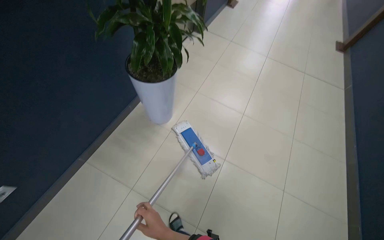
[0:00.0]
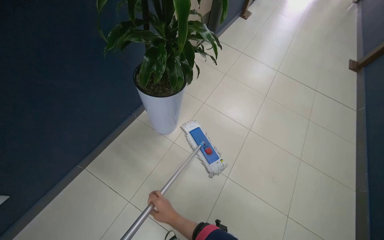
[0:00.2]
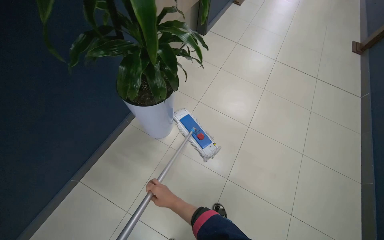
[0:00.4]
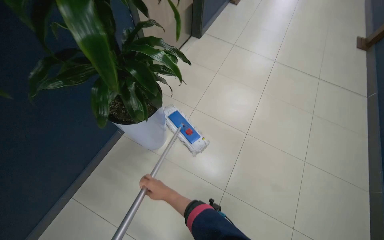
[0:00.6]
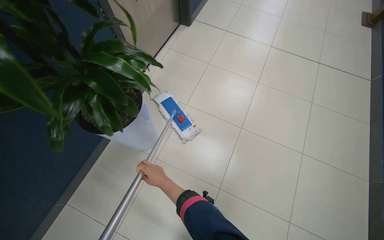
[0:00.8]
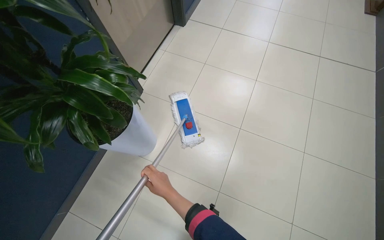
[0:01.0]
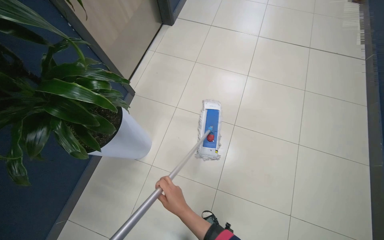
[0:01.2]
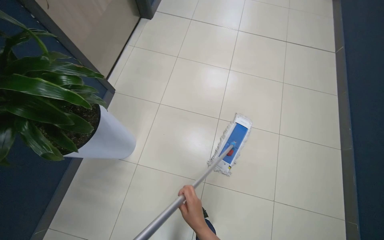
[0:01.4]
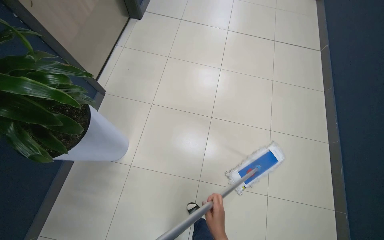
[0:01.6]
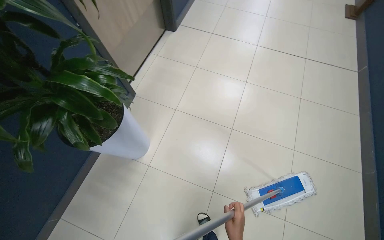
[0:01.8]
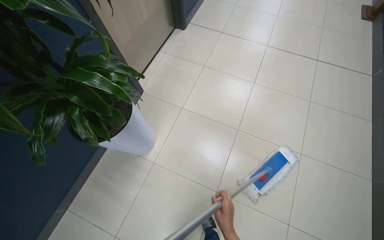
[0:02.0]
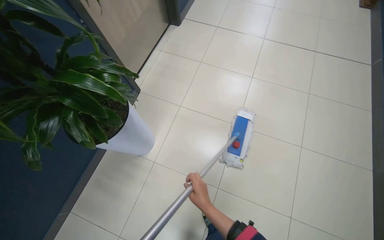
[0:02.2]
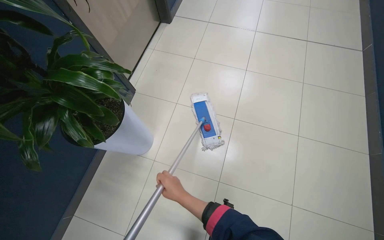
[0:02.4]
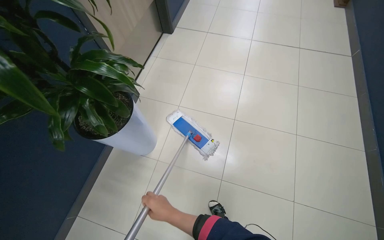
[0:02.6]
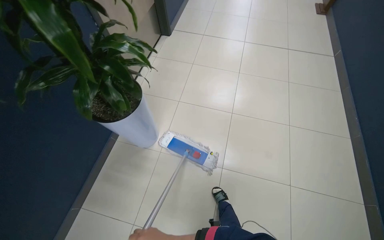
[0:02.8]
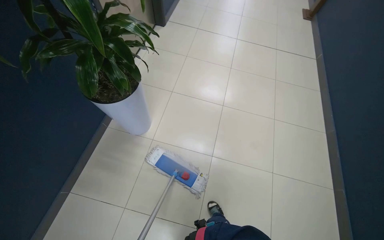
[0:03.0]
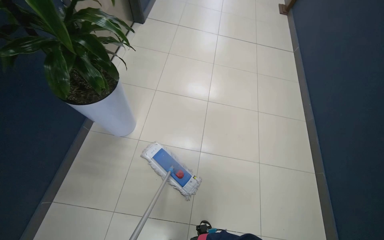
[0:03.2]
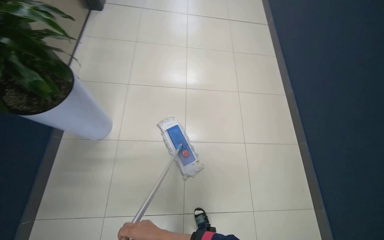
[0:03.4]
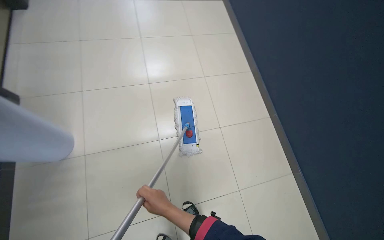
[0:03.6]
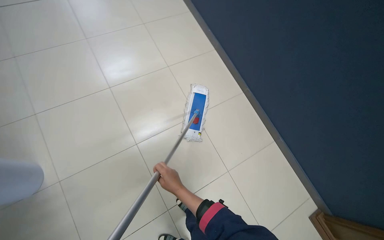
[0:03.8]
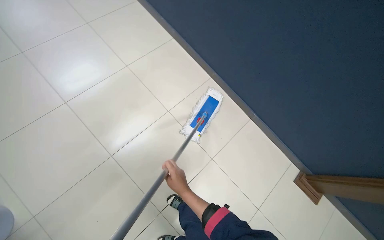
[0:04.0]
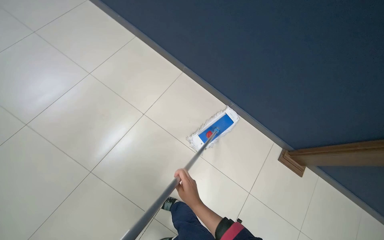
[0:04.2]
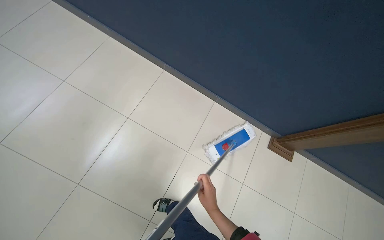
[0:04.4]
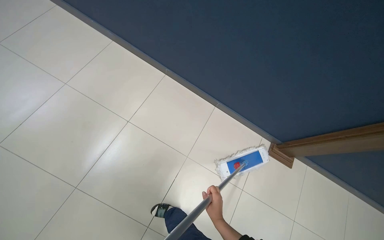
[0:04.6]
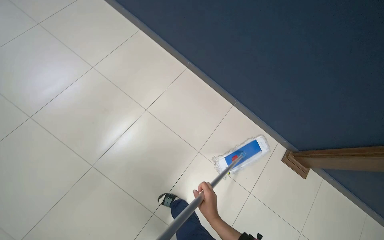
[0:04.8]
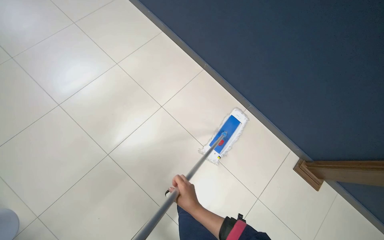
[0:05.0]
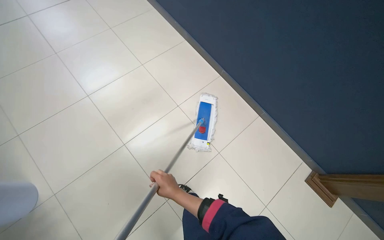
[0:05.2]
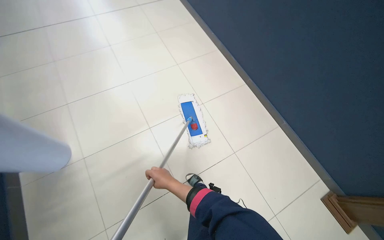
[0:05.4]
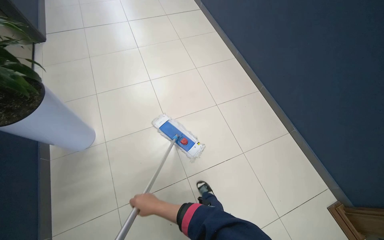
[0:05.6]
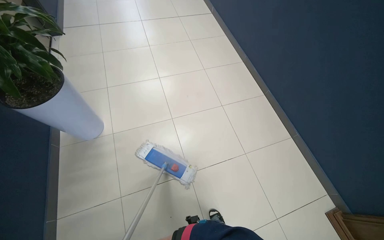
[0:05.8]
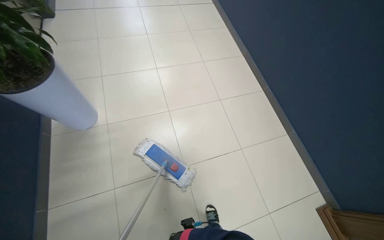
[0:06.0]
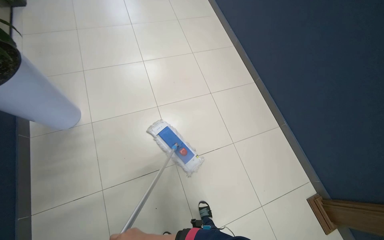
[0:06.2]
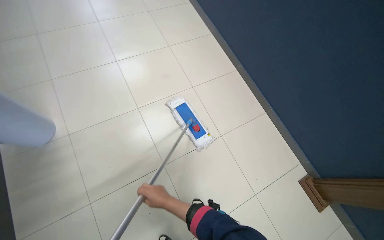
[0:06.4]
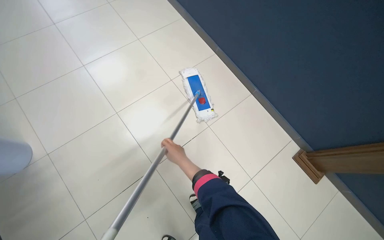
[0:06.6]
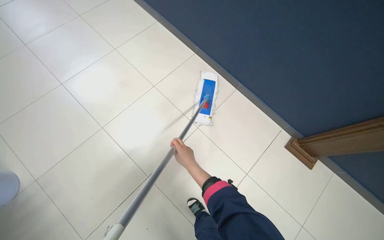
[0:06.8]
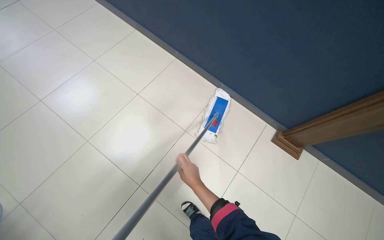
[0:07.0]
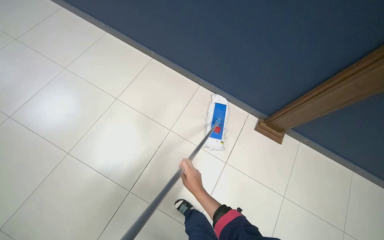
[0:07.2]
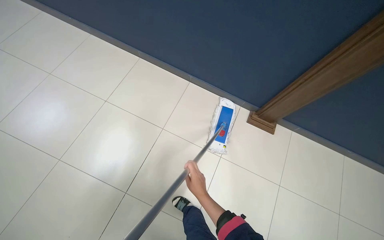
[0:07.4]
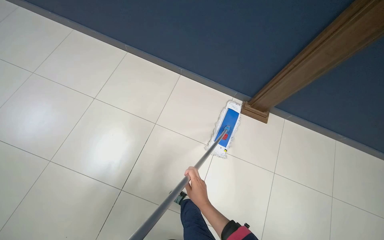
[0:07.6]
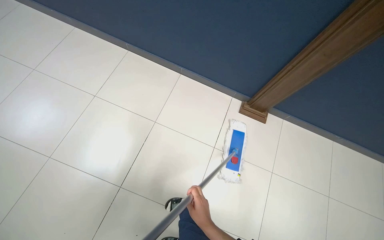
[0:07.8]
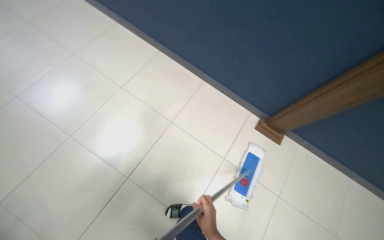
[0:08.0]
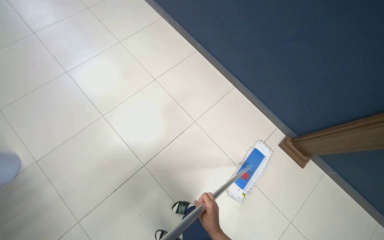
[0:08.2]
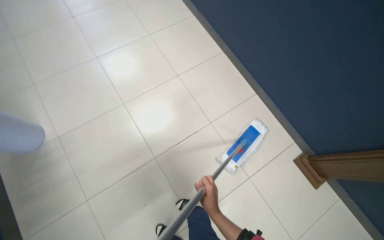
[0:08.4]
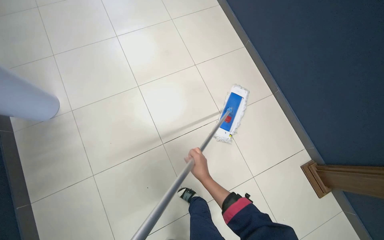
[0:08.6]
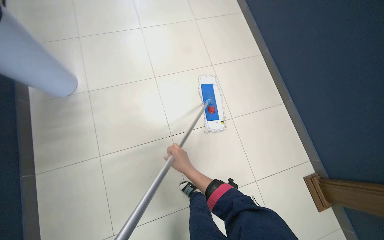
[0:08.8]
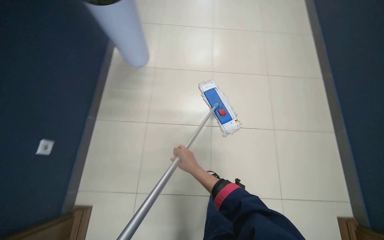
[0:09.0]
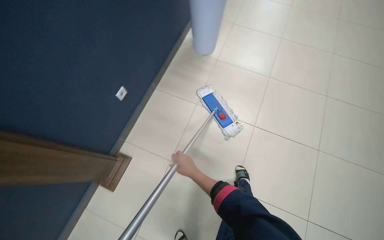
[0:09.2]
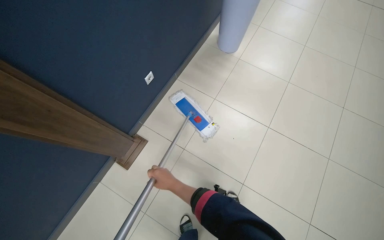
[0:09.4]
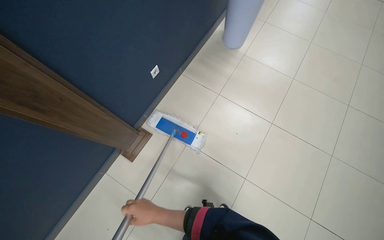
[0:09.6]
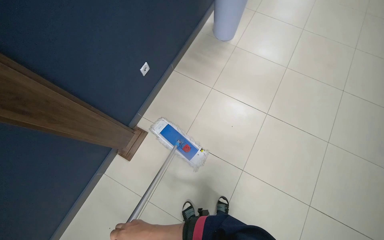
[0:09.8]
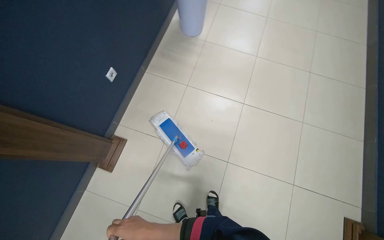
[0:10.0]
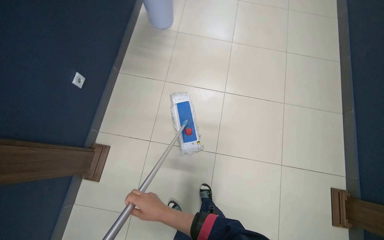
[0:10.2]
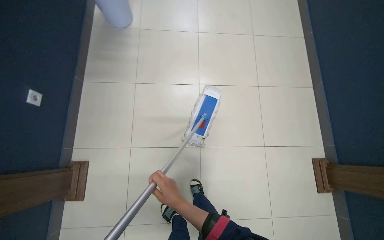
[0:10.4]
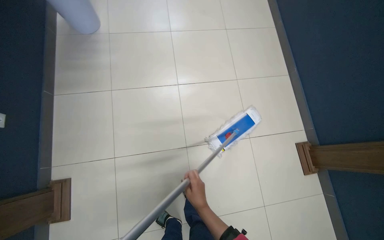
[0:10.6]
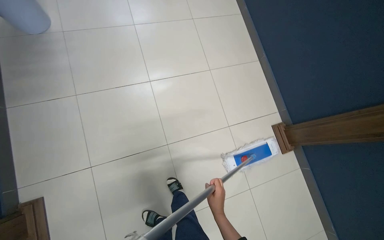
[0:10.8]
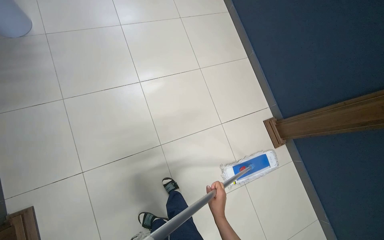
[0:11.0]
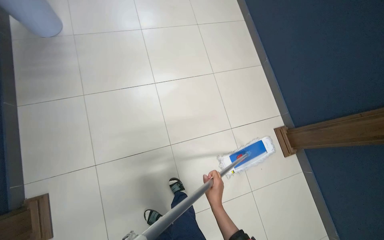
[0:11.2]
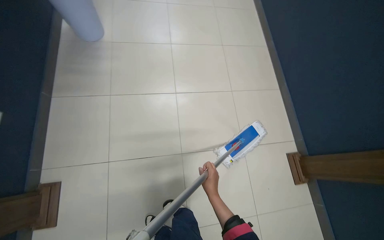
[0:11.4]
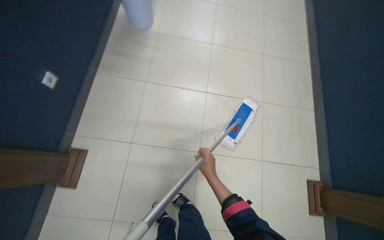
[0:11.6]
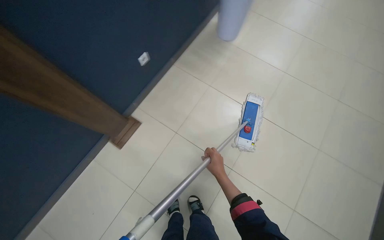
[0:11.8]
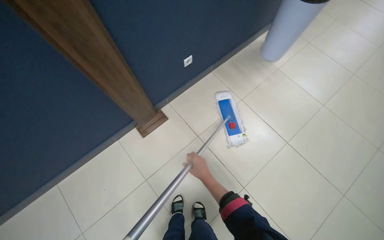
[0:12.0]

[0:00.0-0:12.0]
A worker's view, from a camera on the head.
Job: mopping floor.
The whole recording: Mopping hallway floor. The worker mops the tiled floor in the hallway.
0:00.0 to 0:01.6: The camera travels roughly 40 cm.
0:01.6 to 0:03.0: The camera travels some 40 cm.
0:03.0 to 0:04.4: The head rotates about 50 degrees to the right. The view tips downward by some 15 degrees.
0:04.4 to 0:06.0: The camera travels about 1.5 m. The head turns to the left by some 40 degrees.
0:06.0 to 0:07.6: The head turns to the right by about 40 degrees.
0:10.4 to 0:12.0: The head turns to the left by about 50 degrees. The wearer looks roughly 15 degrees further upward.

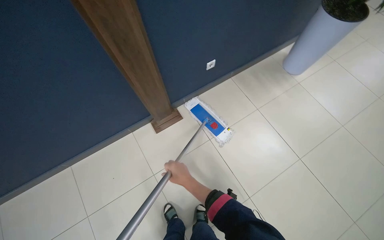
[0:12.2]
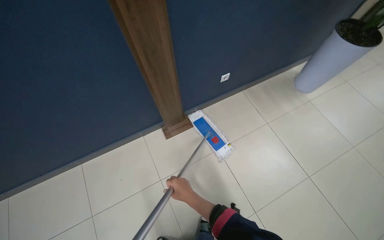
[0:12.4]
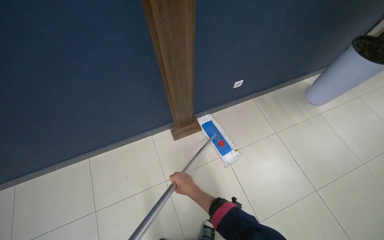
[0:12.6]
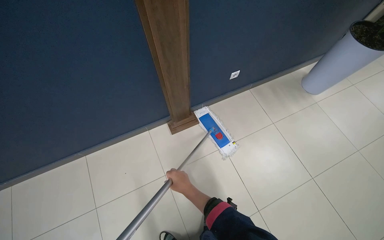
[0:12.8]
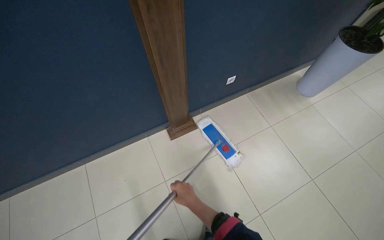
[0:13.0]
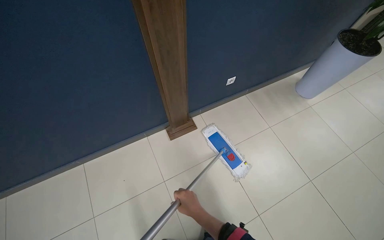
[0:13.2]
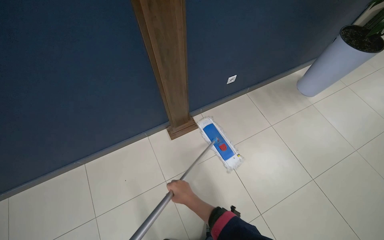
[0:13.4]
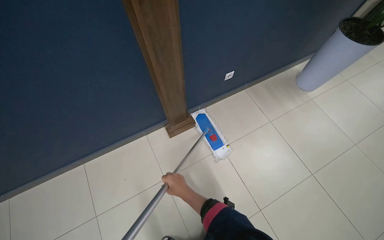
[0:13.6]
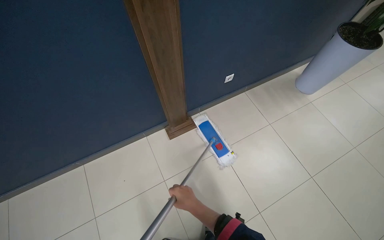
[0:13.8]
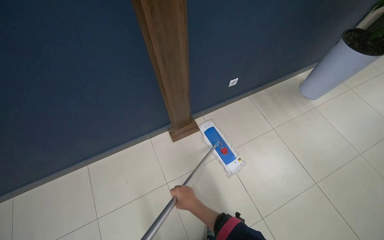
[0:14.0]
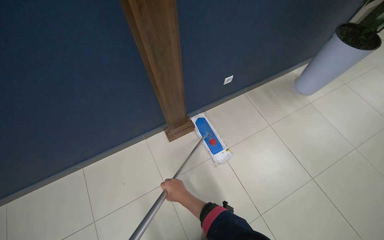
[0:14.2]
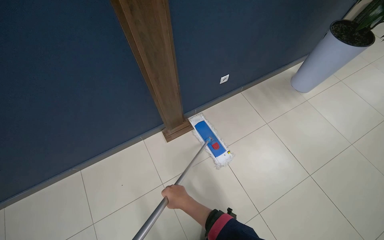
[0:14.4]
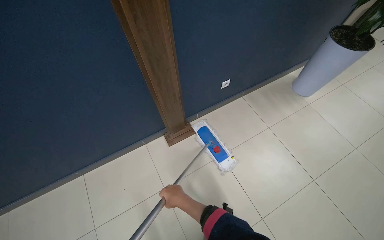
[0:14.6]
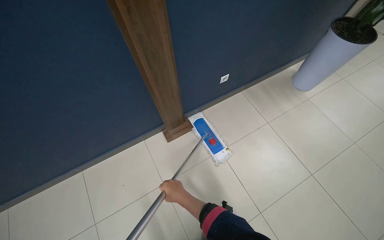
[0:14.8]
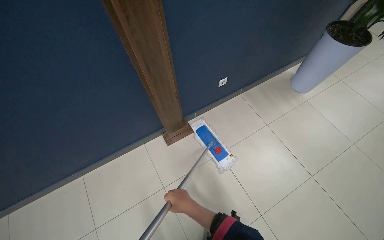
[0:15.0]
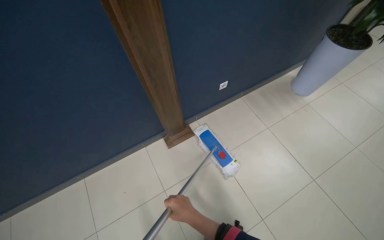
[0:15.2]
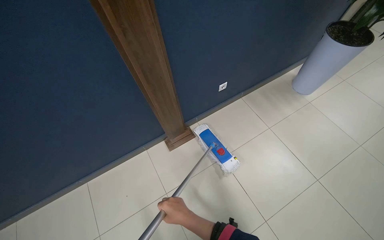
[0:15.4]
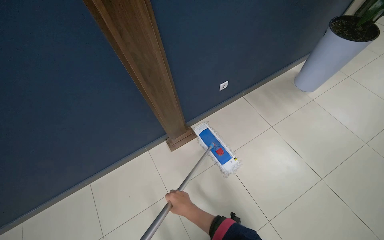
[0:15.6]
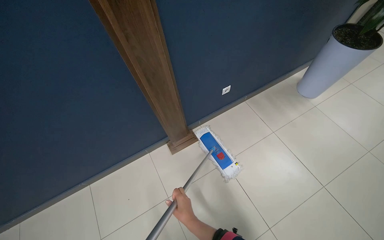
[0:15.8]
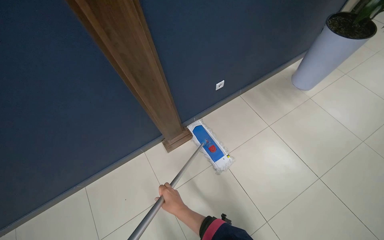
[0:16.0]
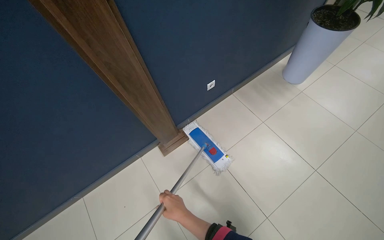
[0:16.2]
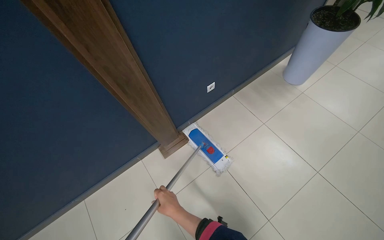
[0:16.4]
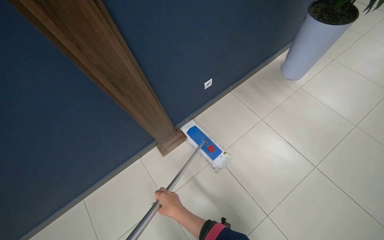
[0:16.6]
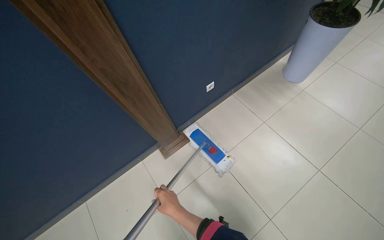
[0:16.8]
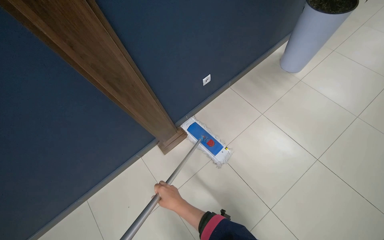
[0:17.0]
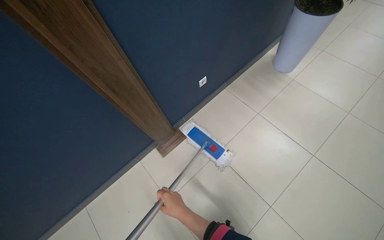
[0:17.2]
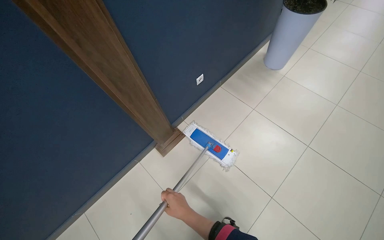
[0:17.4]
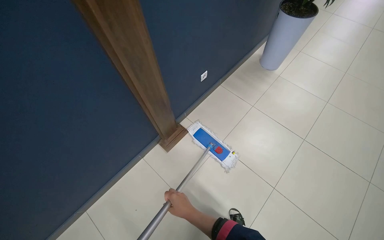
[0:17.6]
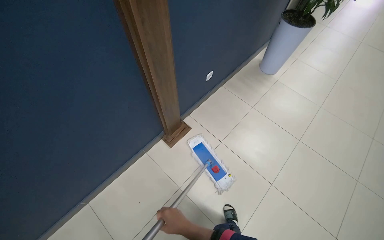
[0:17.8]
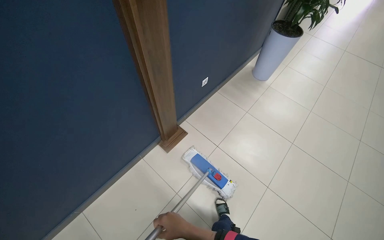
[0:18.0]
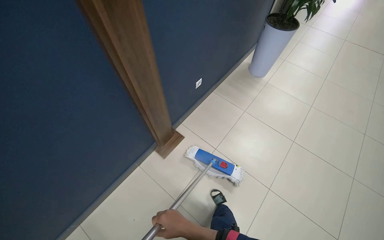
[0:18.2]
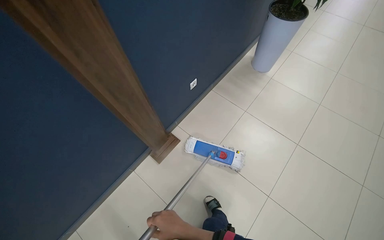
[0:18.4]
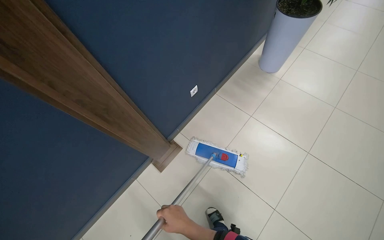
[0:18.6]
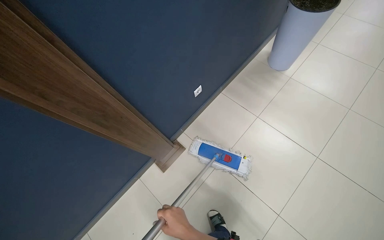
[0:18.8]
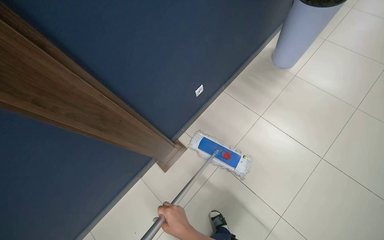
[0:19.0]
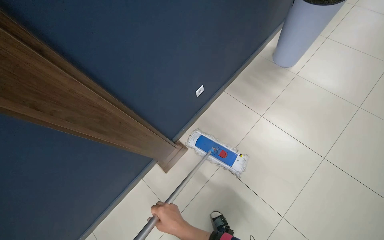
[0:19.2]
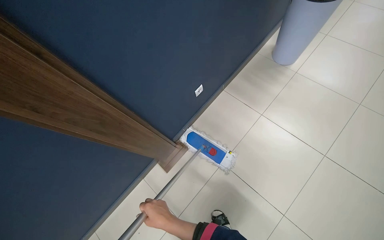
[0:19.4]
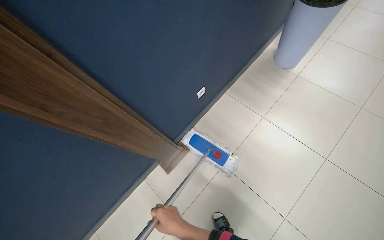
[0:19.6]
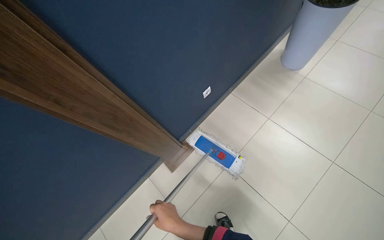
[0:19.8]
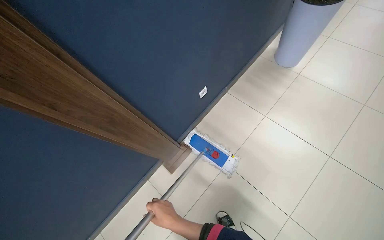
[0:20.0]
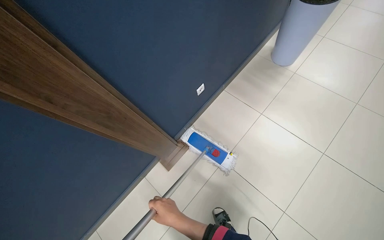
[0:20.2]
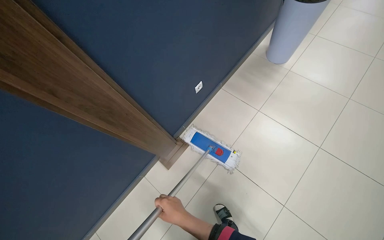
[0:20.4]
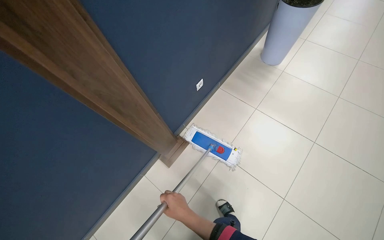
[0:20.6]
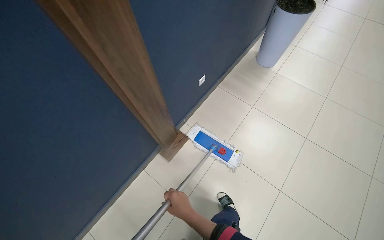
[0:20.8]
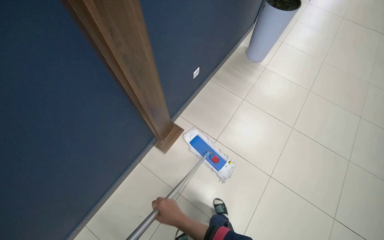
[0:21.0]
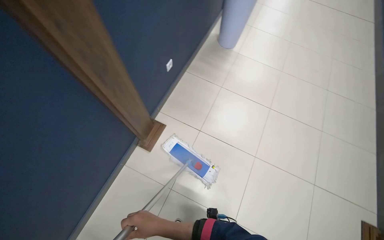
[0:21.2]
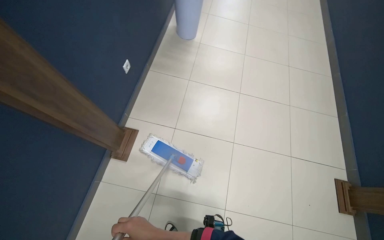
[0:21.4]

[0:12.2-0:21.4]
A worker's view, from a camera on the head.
Job: mopping floor.
The whole recording: Mopping hallway floor. The worker mops the tiled floor in the hallway.
0:19.8 to 0:21.4: The head turns to the right by approximately 35 degrees.
